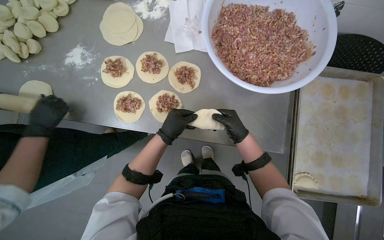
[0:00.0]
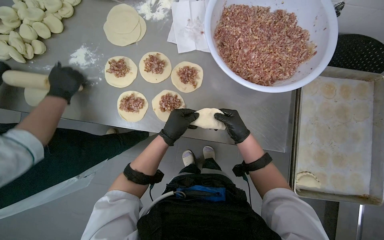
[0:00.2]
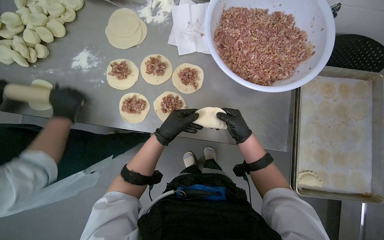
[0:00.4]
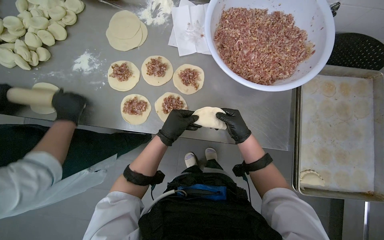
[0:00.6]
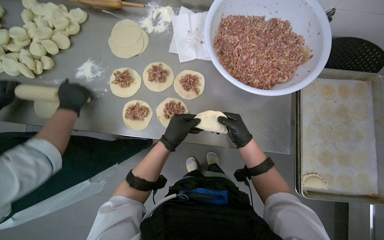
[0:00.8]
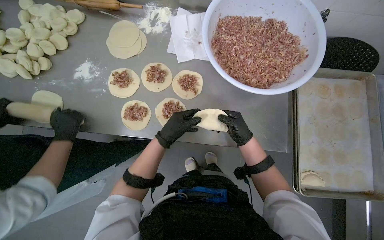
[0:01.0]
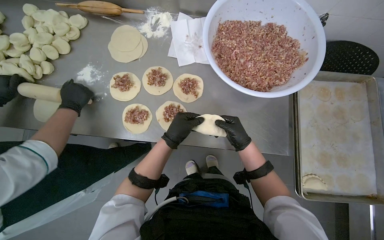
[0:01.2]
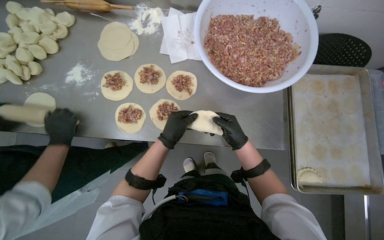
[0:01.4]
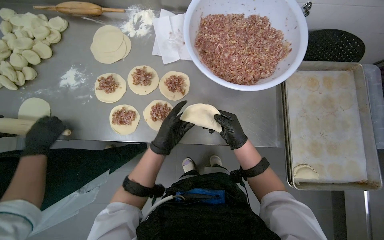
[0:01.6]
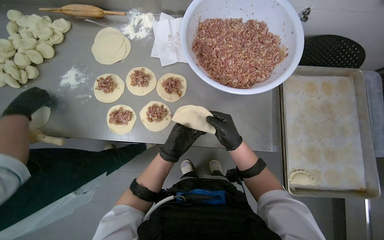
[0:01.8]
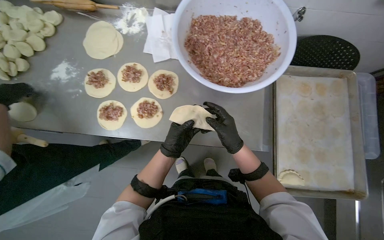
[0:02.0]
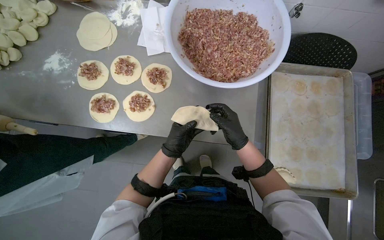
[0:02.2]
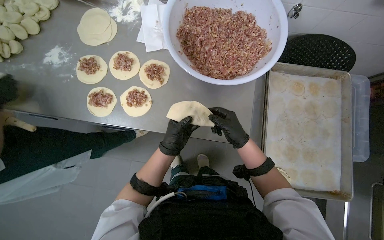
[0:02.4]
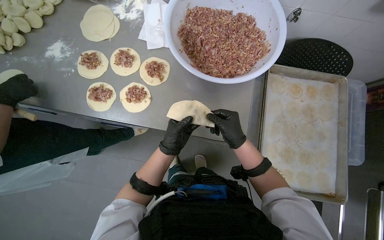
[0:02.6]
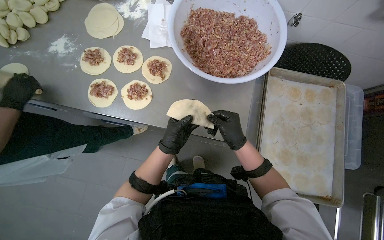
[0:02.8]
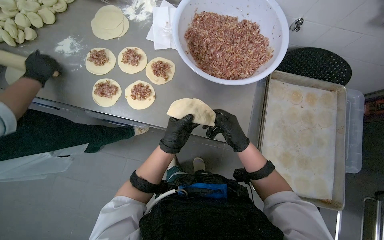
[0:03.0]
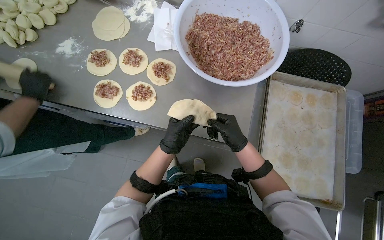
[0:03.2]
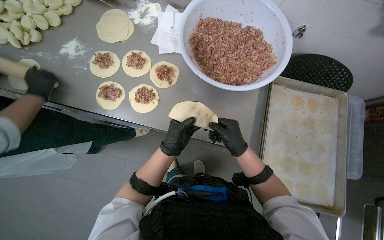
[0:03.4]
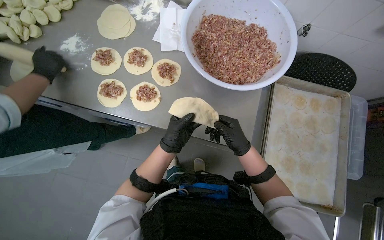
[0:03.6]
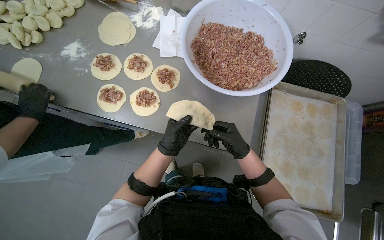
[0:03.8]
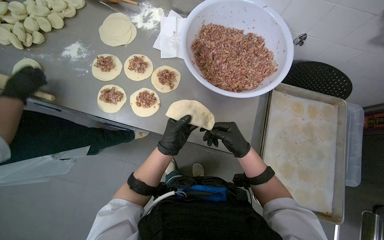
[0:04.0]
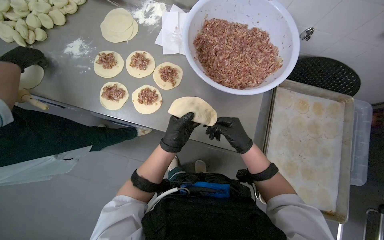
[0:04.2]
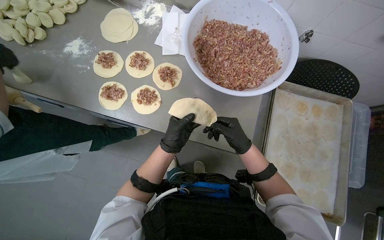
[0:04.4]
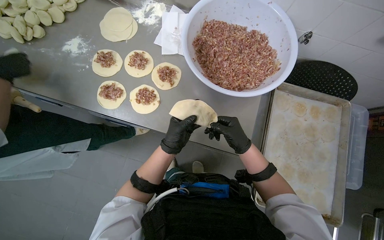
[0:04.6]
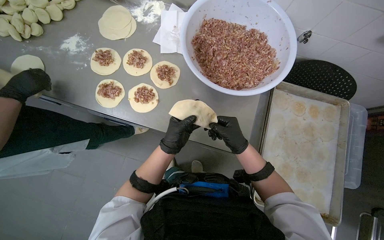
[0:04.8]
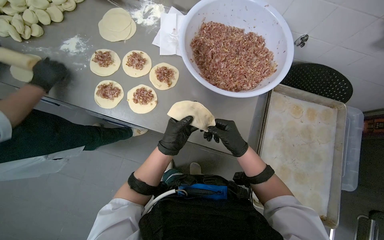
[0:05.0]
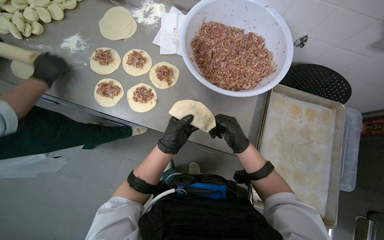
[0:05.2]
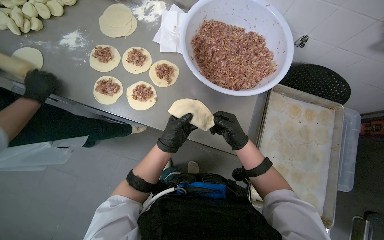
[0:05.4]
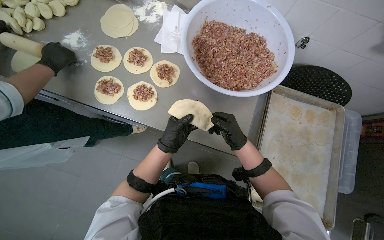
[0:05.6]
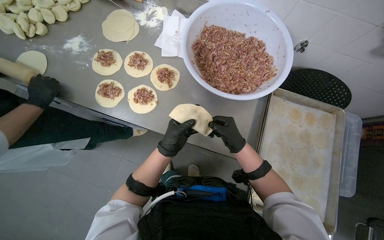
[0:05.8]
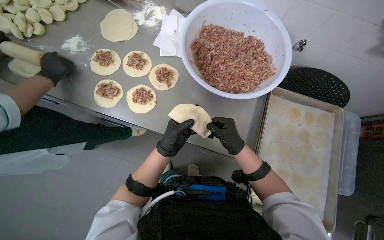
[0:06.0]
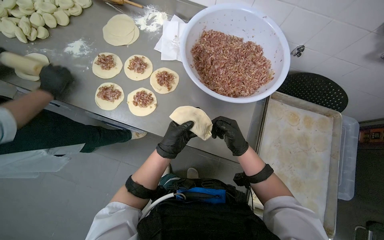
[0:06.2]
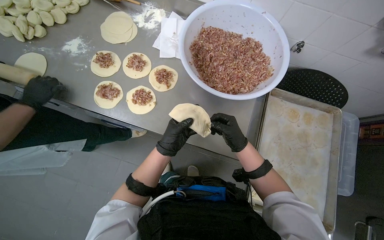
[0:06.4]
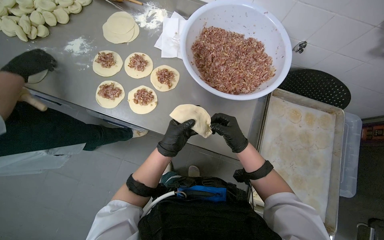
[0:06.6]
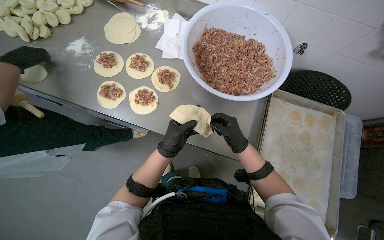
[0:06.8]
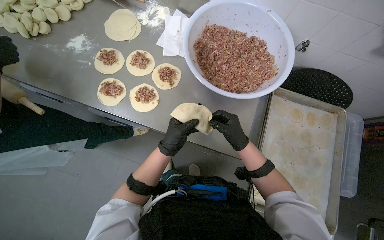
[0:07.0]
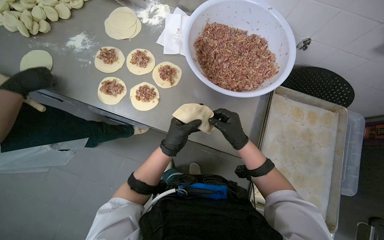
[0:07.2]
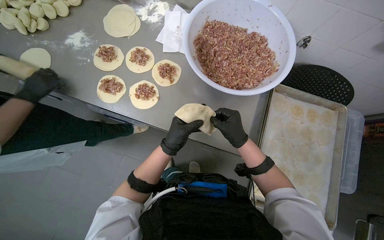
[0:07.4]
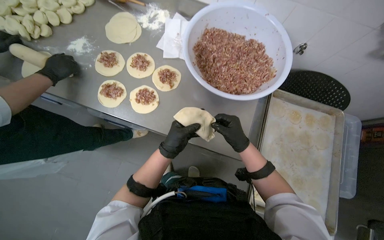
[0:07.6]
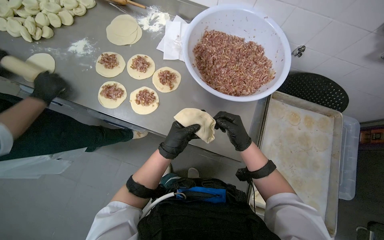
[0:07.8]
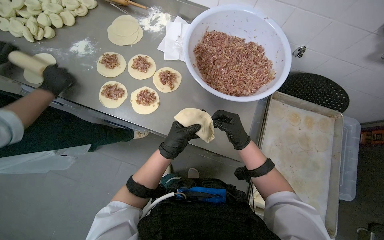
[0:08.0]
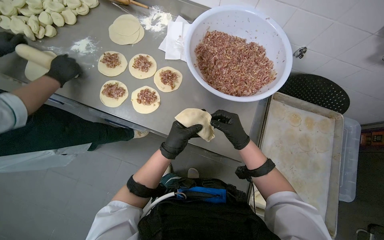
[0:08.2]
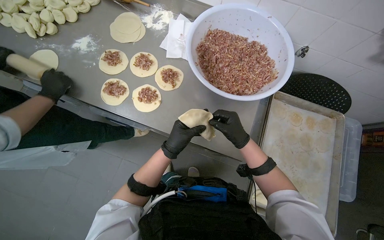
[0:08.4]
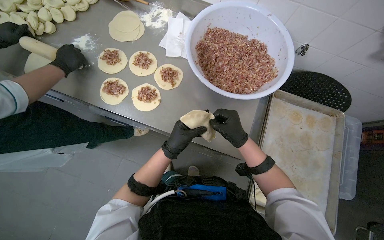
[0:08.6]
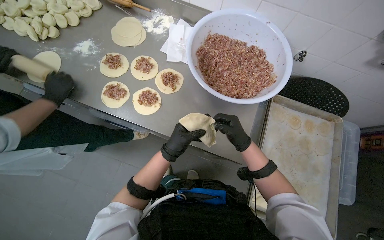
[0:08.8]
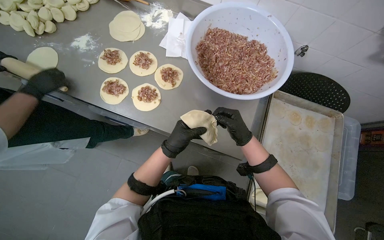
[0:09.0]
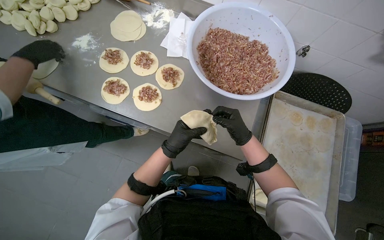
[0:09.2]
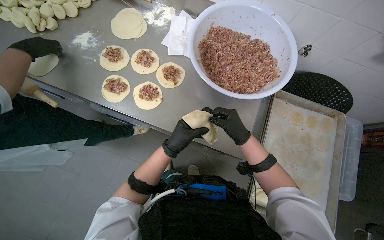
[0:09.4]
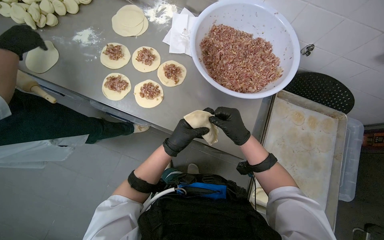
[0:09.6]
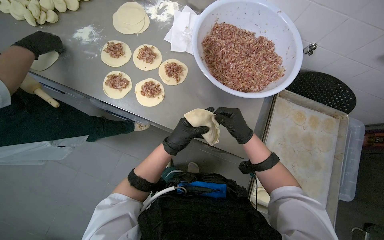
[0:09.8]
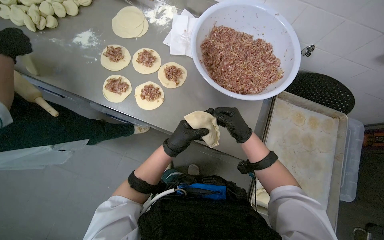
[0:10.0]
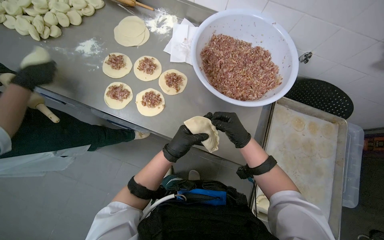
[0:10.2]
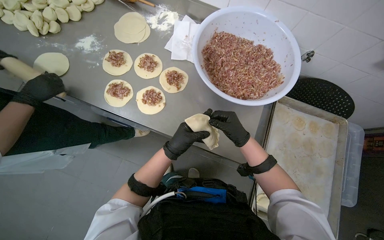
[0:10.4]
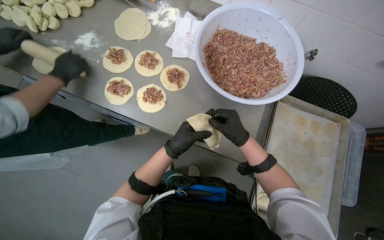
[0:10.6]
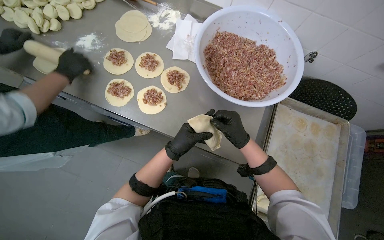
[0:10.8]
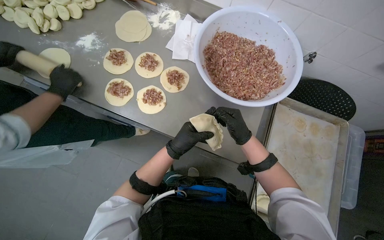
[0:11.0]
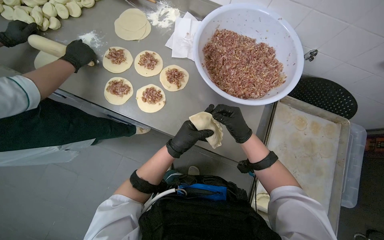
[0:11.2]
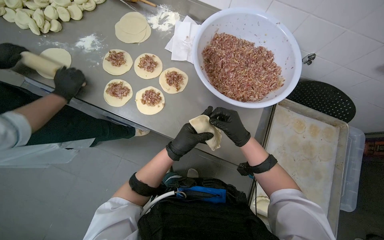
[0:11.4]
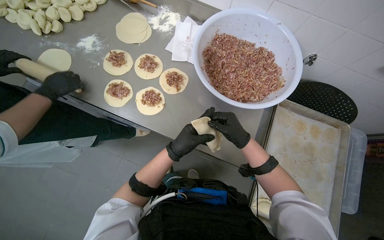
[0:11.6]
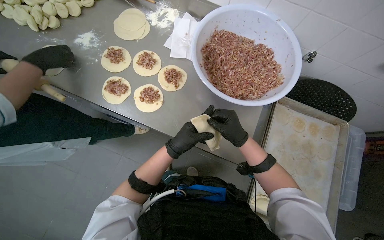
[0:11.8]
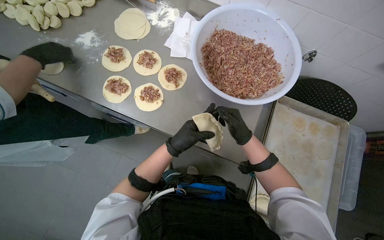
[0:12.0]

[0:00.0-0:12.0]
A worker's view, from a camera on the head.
Job: preparing food.
The whole recording: Sealing and placing meat-filled dough onto tray. The worker seals the edges of meat-filled dough circles and places them onto a tray.
0:00.0 to 0:01.6: The hands are busy where they are.
0:03.0 to 0:12.0: The hands make small movements and keep their place.

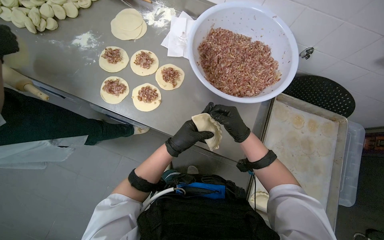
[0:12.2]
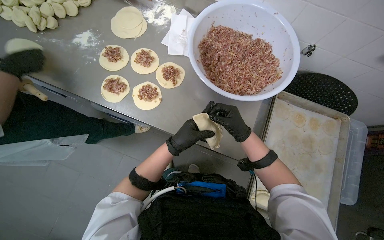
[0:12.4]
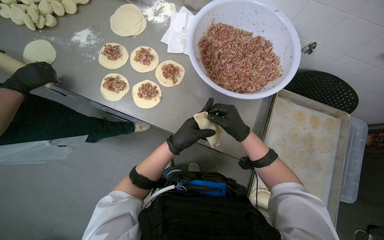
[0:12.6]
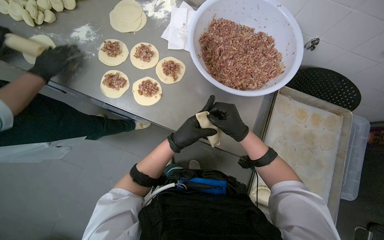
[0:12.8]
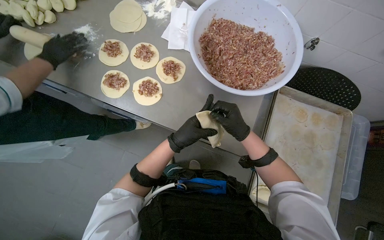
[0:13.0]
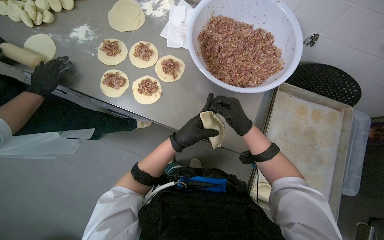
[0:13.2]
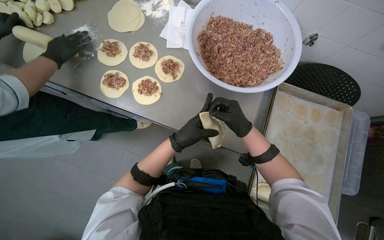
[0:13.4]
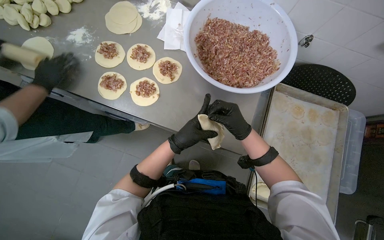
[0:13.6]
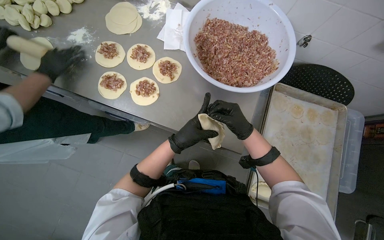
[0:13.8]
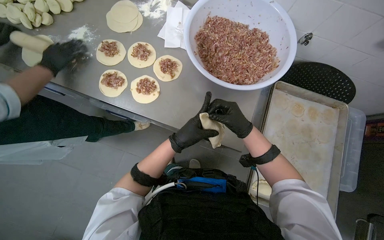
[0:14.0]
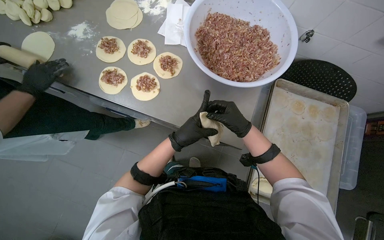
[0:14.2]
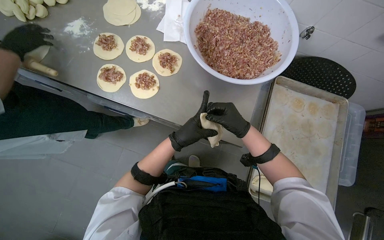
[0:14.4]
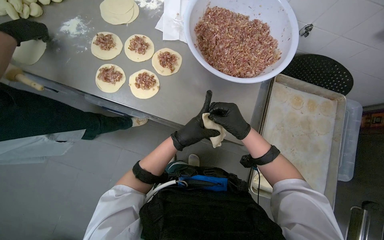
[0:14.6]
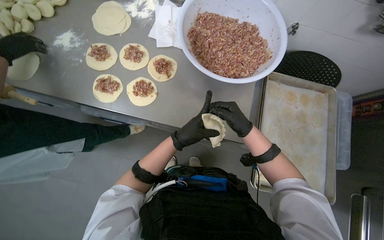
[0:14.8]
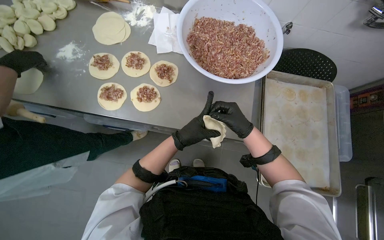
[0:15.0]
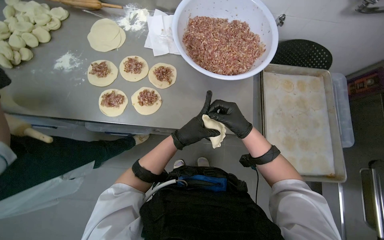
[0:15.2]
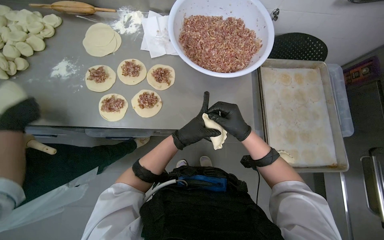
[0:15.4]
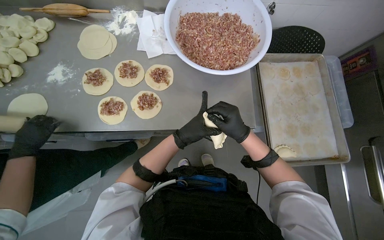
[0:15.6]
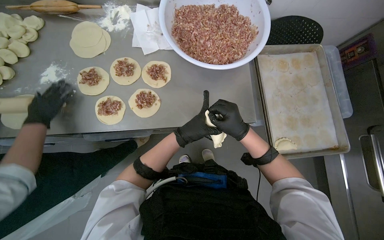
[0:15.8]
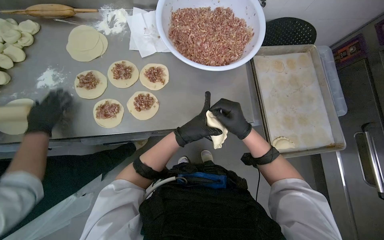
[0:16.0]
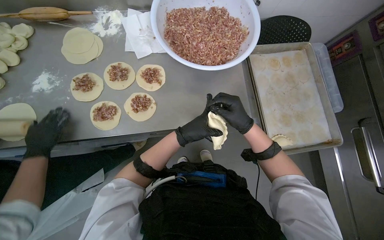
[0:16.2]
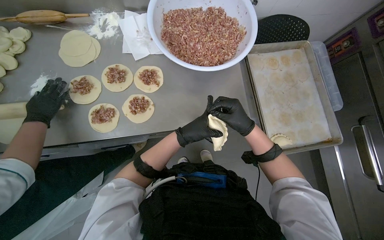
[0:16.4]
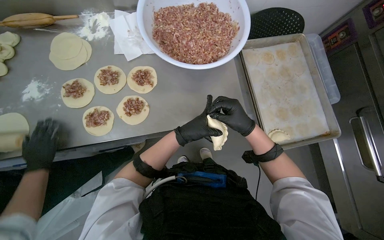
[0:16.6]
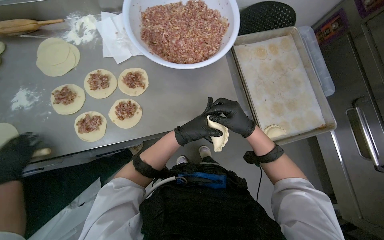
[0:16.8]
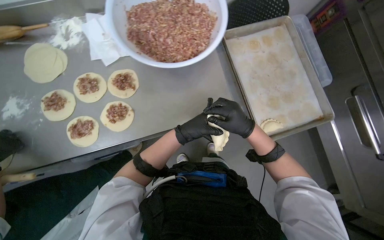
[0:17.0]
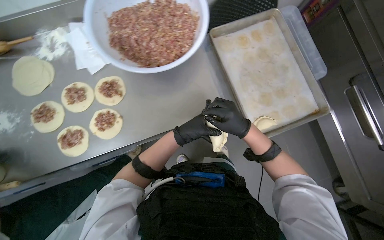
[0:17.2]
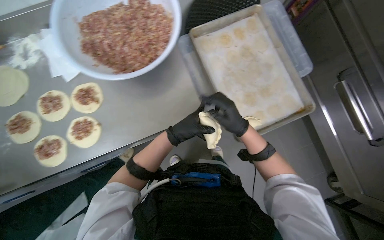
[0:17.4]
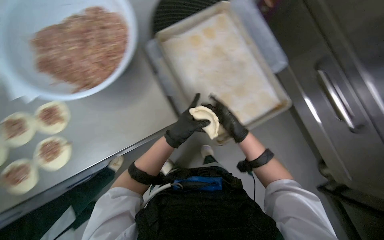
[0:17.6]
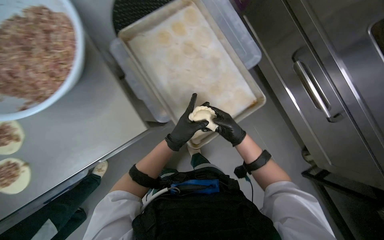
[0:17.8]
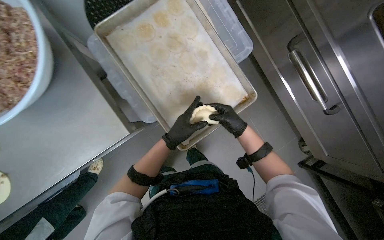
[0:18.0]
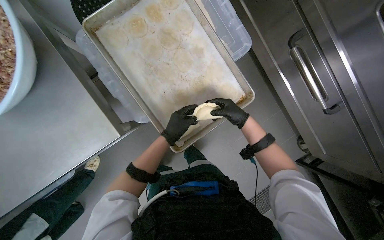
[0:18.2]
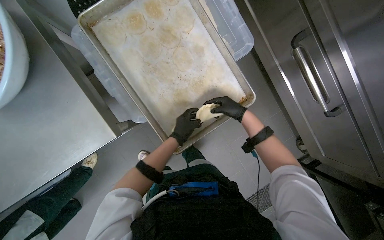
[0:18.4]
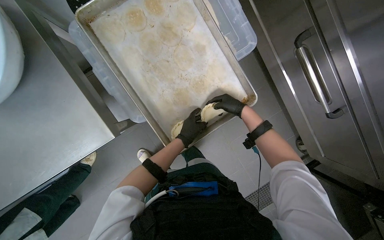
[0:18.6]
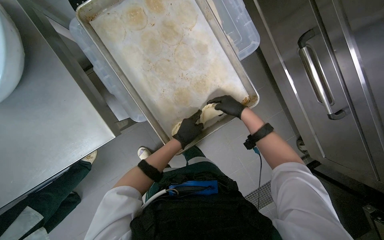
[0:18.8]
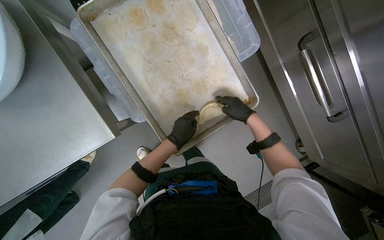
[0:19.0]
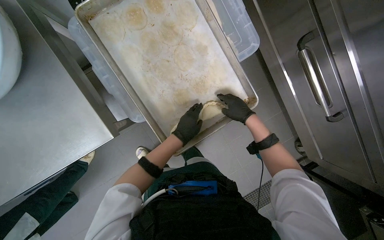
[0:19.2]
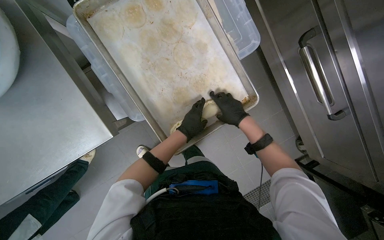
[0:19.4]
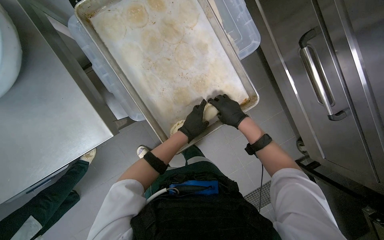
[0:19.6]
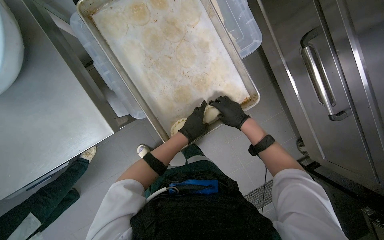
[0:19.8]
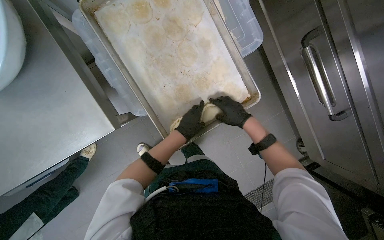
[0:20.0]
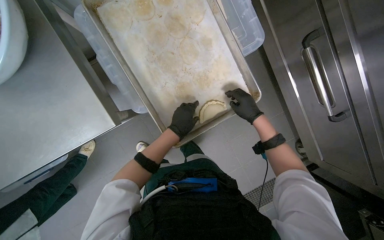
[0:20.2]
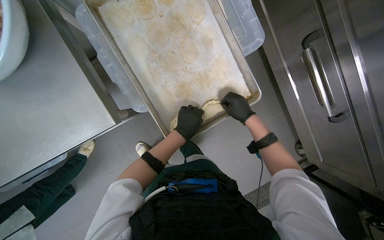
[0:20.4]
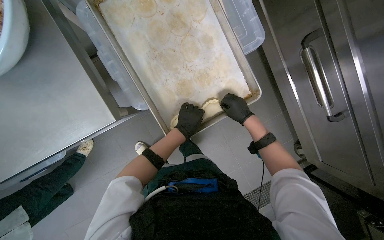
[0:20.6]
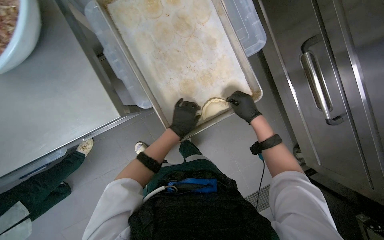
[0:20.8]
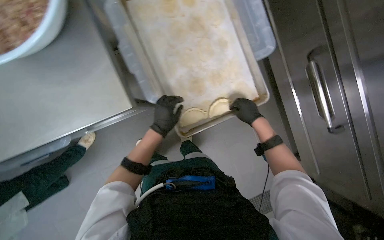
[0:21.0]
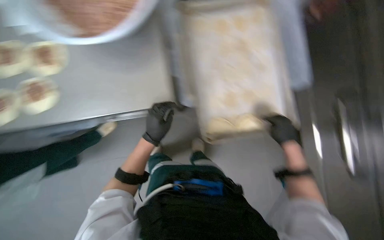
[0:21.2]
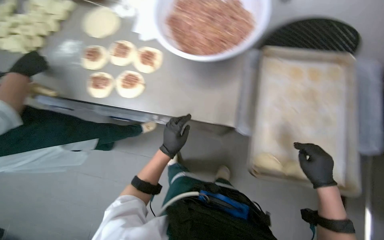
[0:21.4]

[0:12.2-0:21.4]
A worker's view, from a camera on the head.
Job: preparing food.
The whole recording: Sealing and placing meat-filled dough onto tray. The worker seals the edges of meat-filled dough circles and places them onto a tray.
0:12.2 to 0:13.8: The hands stay close to where they were, moving slightly.
0:13.8 to 0:15.2: The hands stay close to where they were, moving slightly.
0:16.8 to 0:18.4: The camera travels some 40 cm.
0:18.4 to 0:19.8: The hands work in one place, with small movements.
0:19.8 to 0:21.4: The wearer's head swings roughly 40 degrees to the left. The view tips upward by some 20 degrees.
